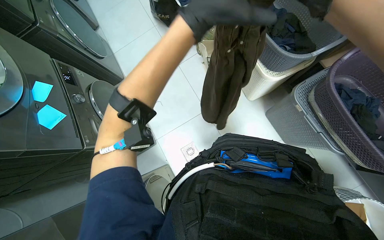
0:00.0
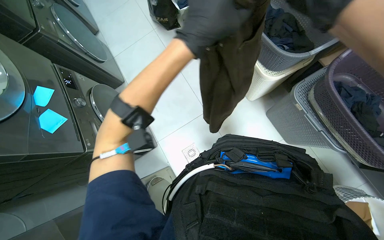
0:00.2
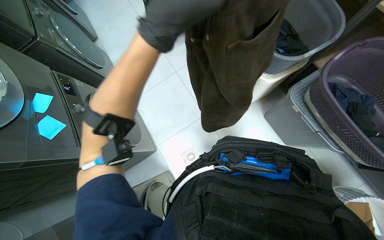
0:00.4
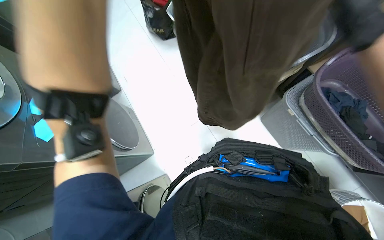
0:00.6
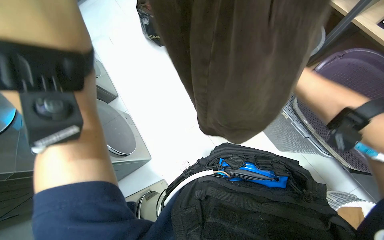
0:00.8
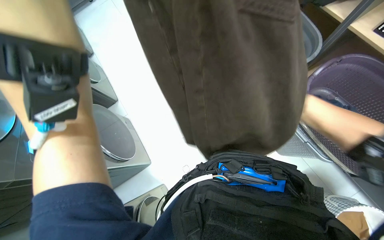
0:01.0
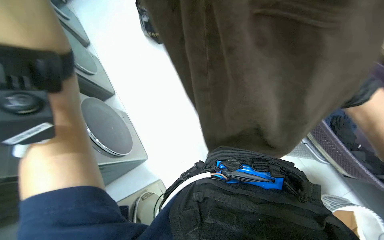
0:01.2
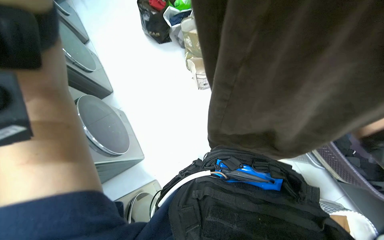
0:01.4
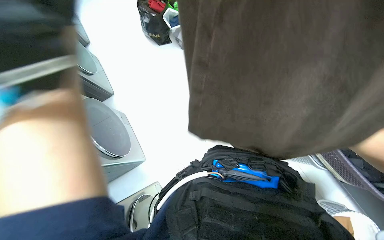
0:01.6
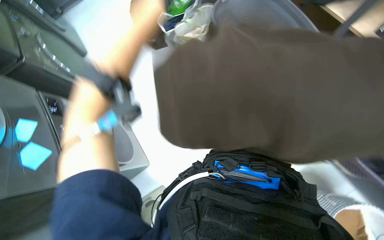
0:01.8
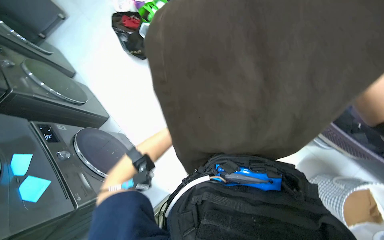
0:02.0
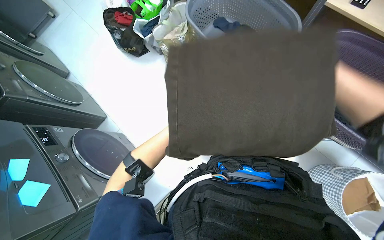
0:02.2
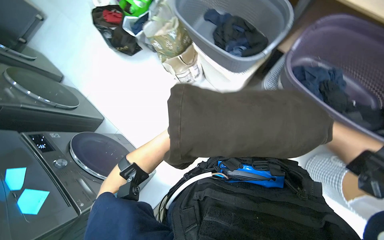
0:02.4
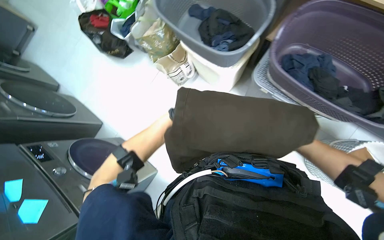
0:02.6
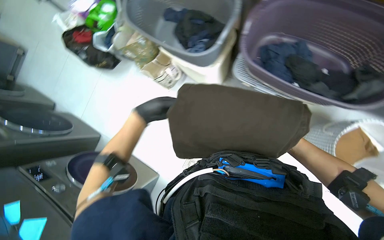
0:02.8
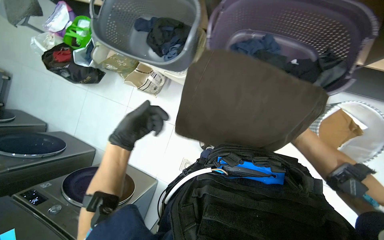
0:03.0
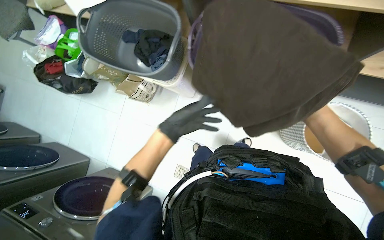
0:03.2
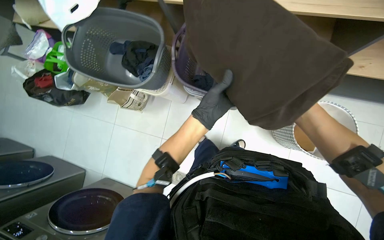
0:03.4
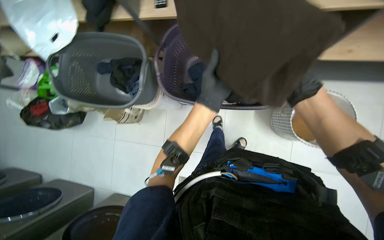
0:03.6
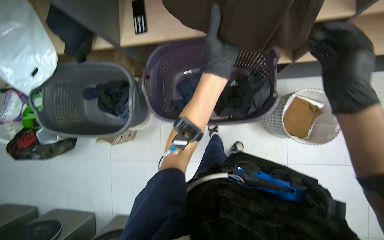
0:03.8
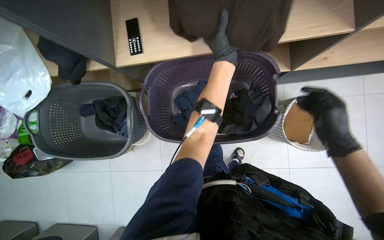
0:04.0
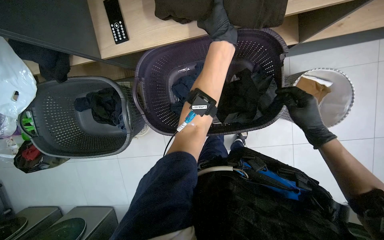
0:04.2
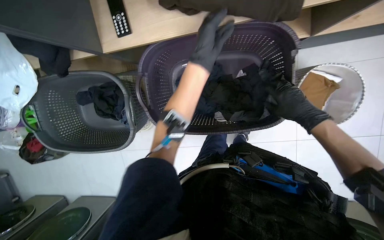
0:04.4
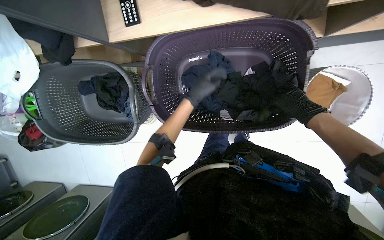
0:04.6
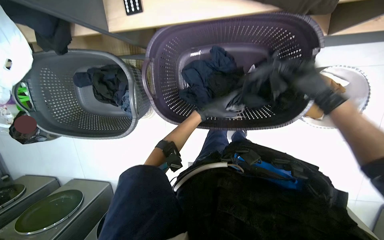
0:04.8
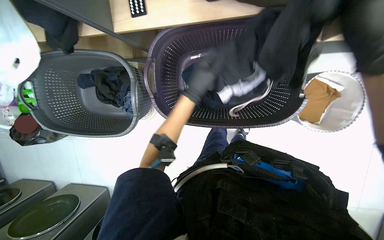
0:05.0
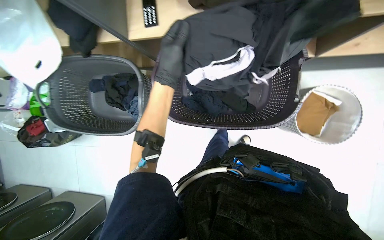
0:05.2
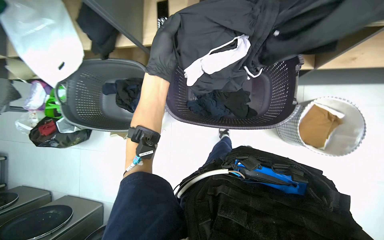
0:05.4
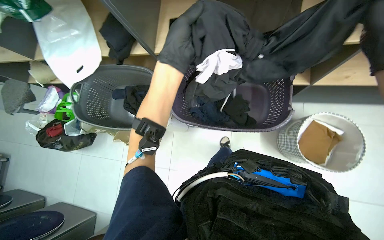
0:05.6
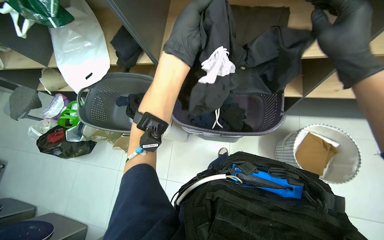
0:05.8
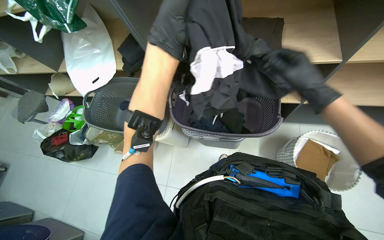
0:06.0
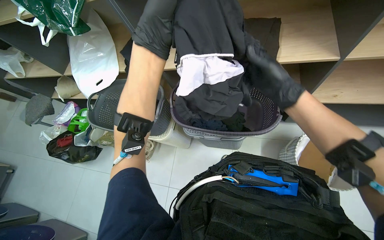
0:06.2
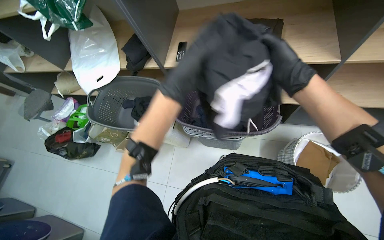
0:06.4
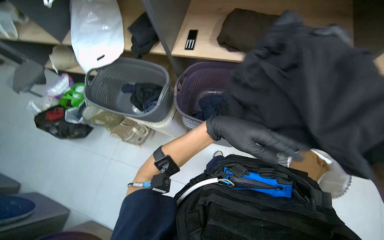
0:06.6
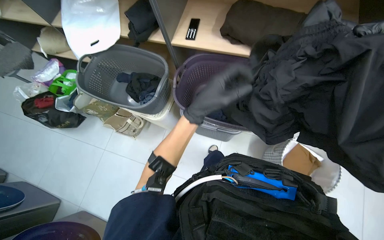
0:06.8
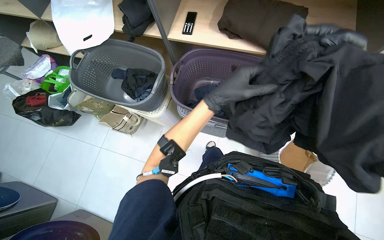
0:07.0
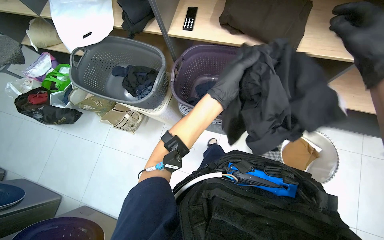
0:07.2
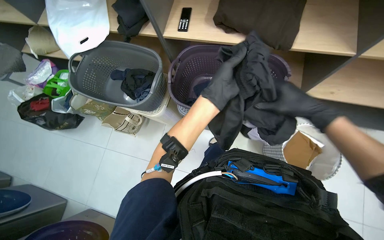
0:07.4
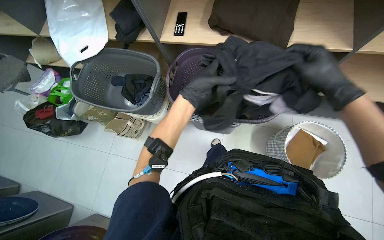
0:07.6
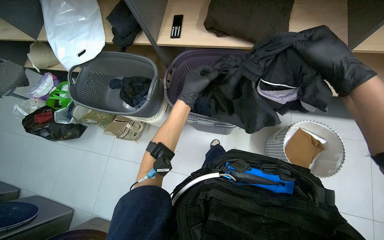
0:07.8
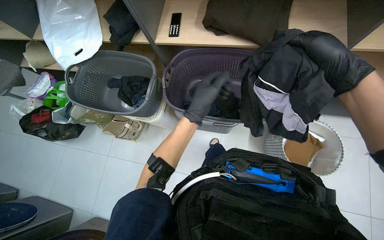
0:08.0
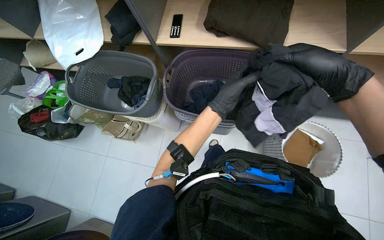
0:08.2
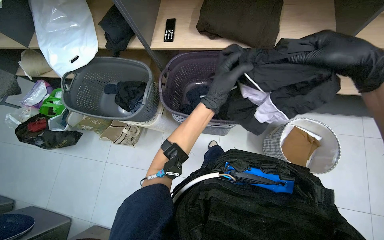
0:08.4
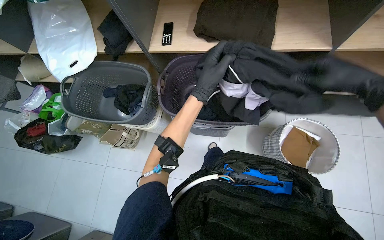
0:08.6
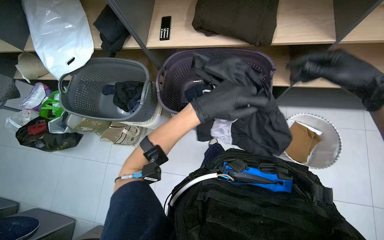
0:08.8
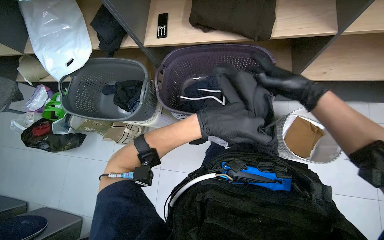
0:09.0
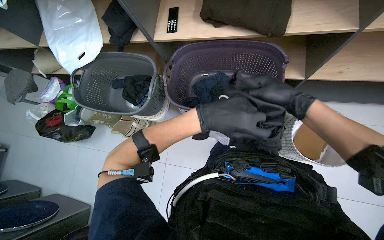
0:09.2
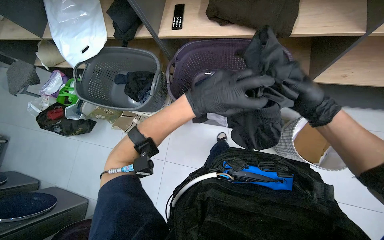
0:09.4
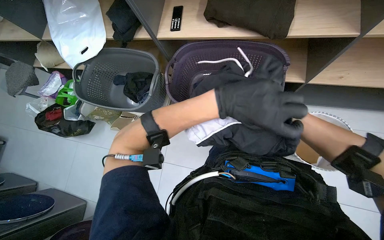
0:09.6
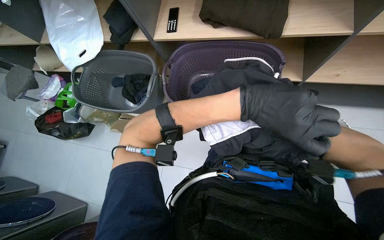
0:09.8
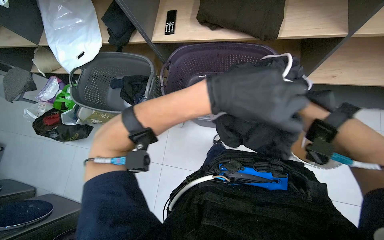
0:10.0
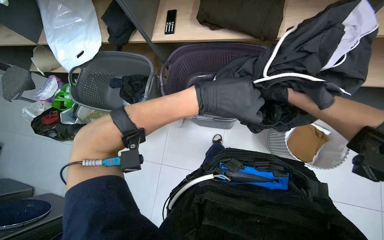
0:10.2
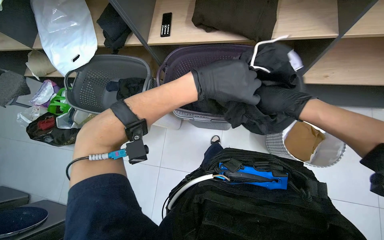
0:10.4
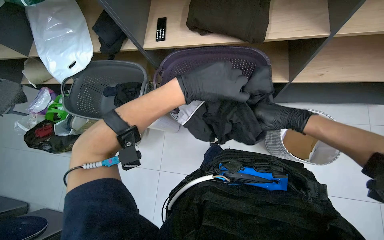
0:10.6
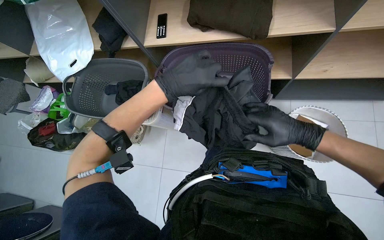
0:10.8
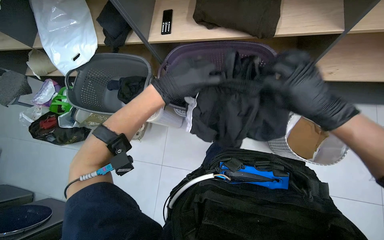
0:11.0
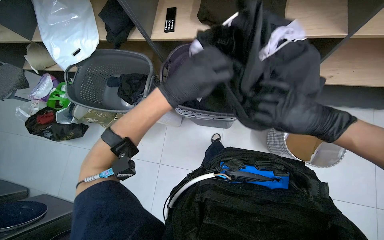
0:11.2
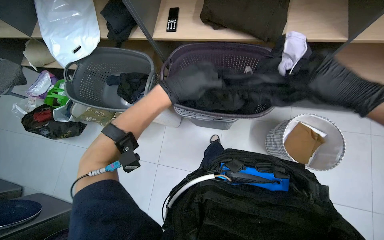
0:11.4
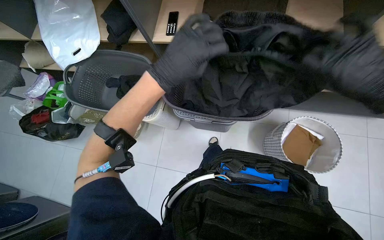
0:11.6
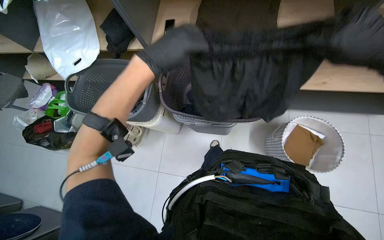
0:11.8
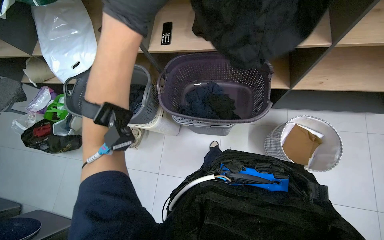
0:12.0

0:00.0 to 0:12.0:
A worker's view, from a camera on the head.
Job: managing laundry.
The whole recording: Sorting laundry into basket. The worker sorts various garments and items from one basket into another.
0:01.6 to 0:03.0: The scene rotates counterclockwise by some 30 degrees.
0:03.0 to 0:04.4: Everything in view rotates some 30 degrees counterclockwise. The left hand is displaced up the picture and to the right by approximately 70 cm.
0:04.4 to 0:06.0: The view tilts about 30 degrees upward. The left hand moves nearer to the camera, about 35 cm.
0:06.0 to 0:07.6: The left hand is displaced farther from the camera and down the picture by some 20 cm.
0:10.4 to 0:12.0: The left hand travels to the left and up the picture by some 20 cm.

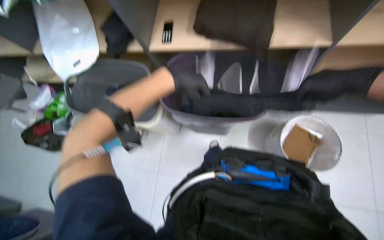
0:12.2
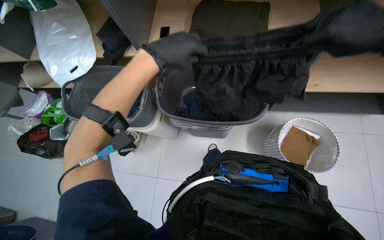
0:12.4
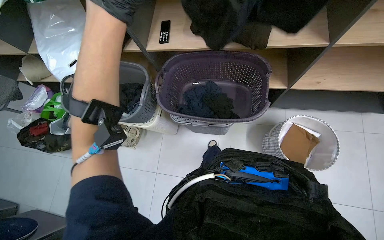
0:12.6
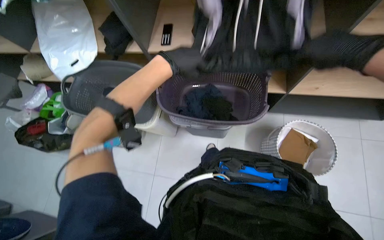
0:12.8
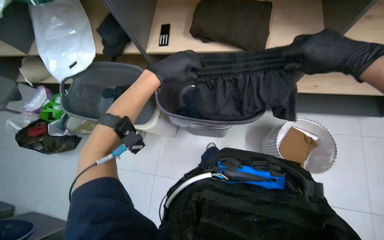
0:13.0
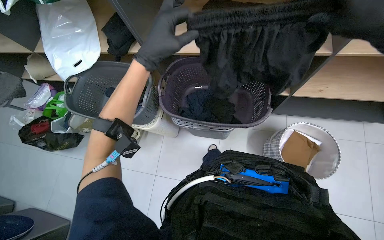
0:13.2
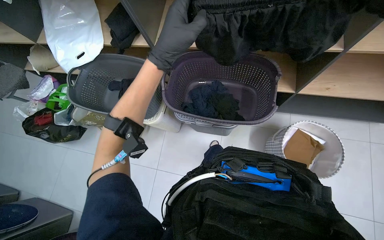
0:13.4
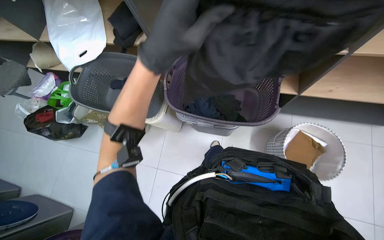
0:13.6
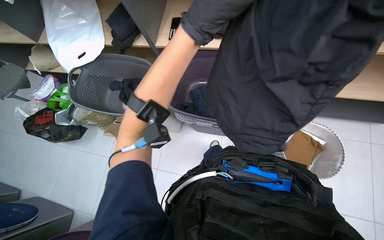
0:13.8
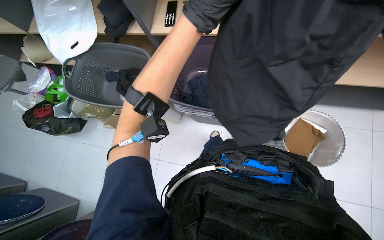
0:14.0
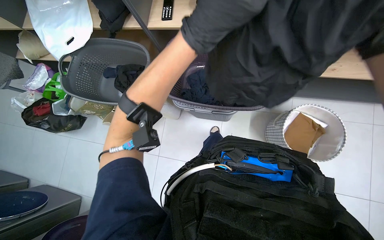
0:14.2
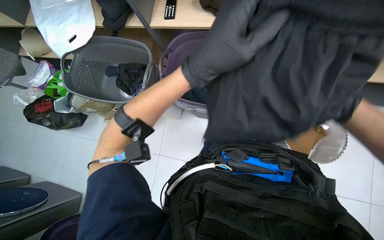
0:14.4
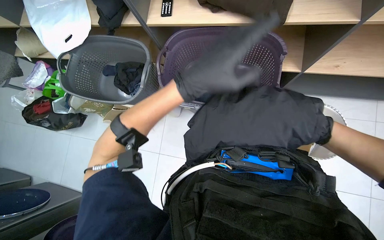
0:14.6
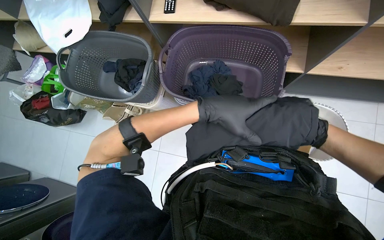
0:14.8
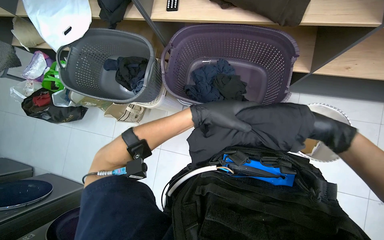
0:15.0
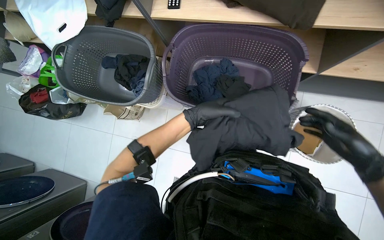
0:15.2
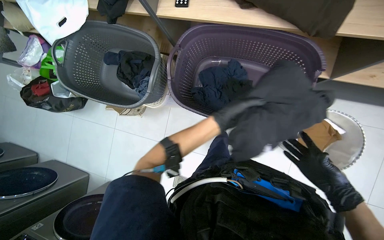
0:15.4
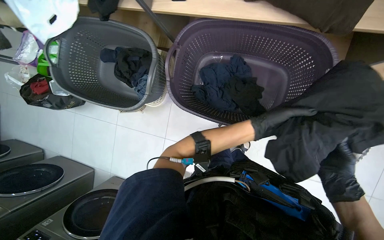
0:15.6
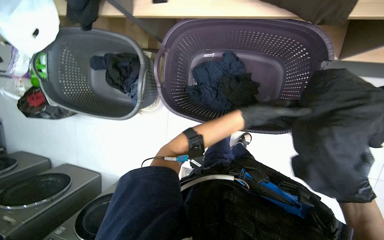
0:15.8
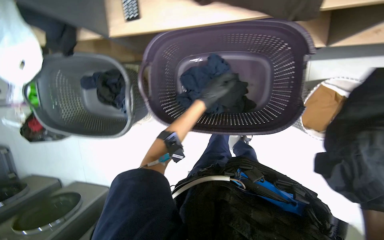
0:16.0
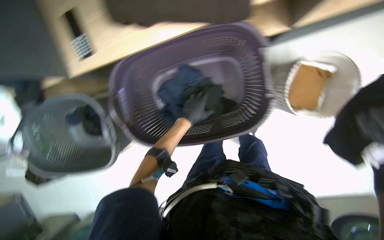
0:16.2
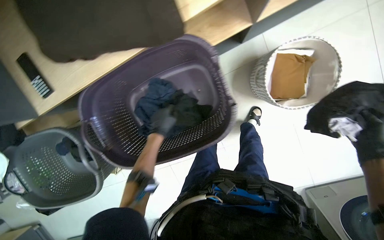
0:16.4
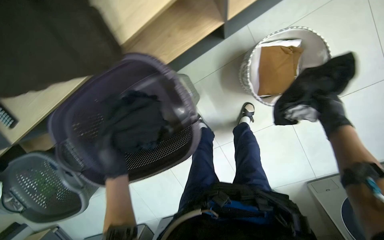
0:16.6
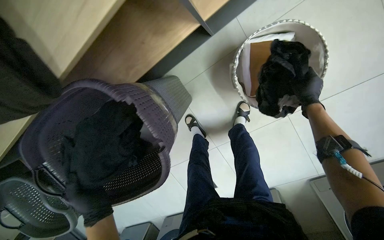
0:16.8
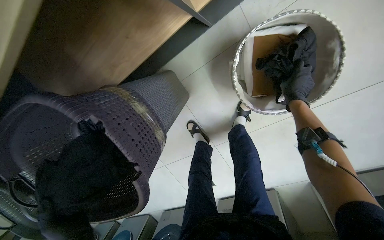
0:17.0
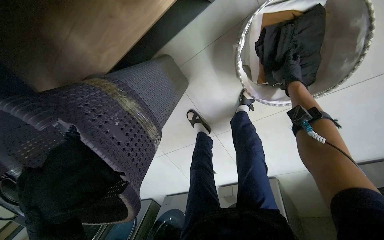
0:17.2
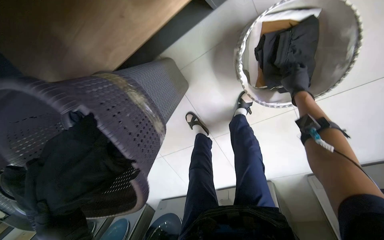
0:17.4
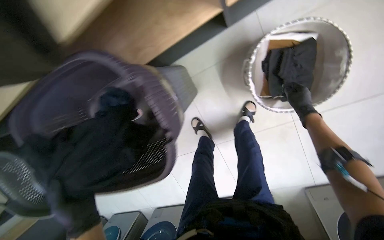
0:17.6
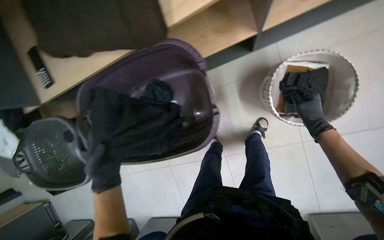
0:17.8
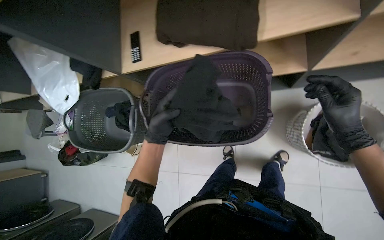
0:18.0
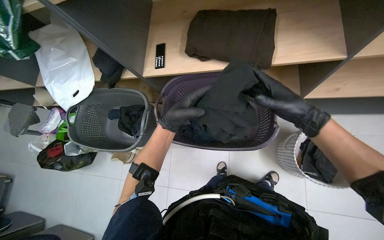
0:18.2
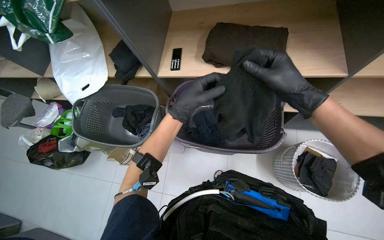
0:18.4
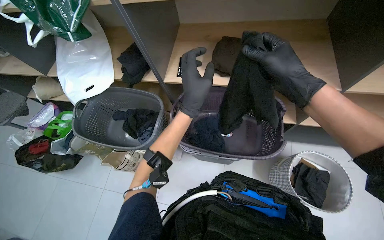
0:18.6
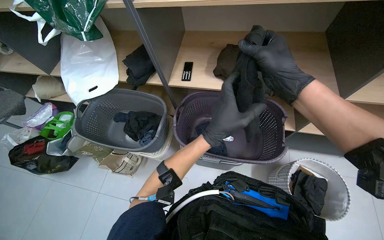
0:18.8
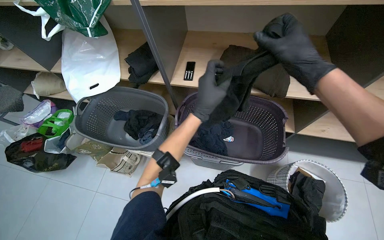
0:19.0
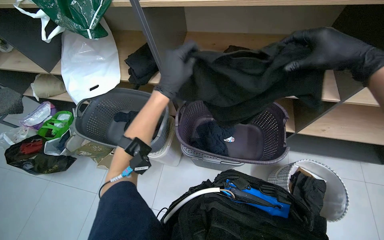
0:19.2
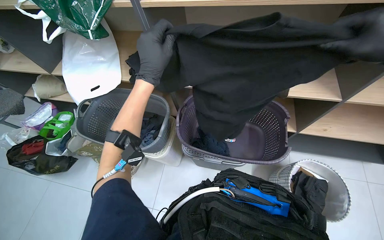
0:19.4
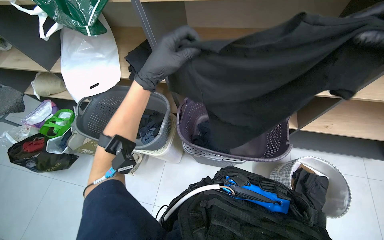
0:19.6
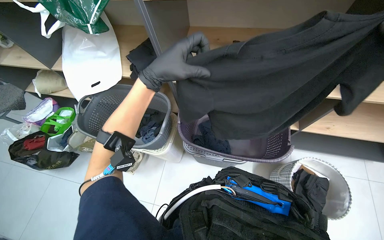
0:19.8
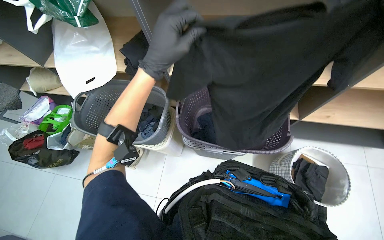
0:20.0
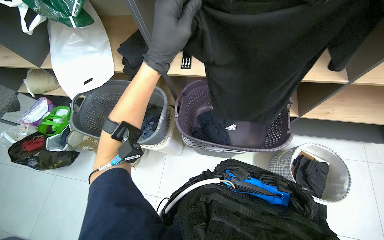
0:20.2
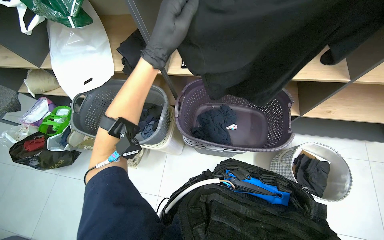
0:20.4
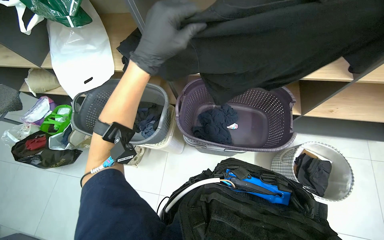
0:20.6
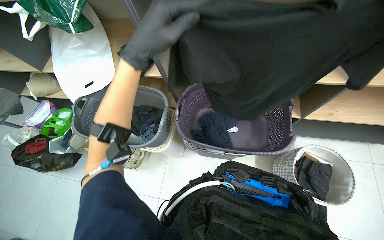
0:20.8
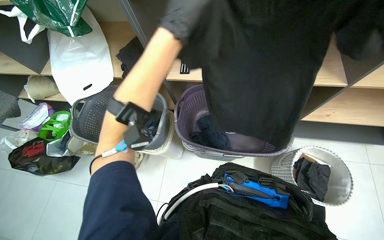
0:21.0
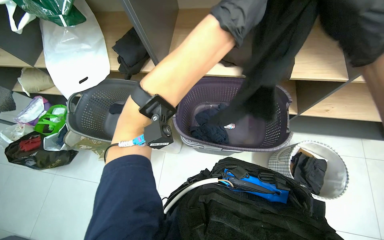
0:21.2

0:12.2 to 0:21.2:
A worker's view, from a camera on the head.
Job: managing laundry.
The whole recording: Sorting laundry into basket. The worker sorts various garments and items from one basket into another.
0:12.2 to 0:13.8: The left hand moves to the right, about 10 cm.
0:13.8 to 0:15.2: The left hand goes some 25 cm down the picture and farther from the camera.
0:15.2 to 0:16.6: The scene turns about 35 degrees counterclockwise in the picture.
0:16.6 to 0:18.2: The camera travels about 60 cm. The camera pitches upward, by some 30 degrees. The scene turns roughly 35 degrees clockwise in the picture.
0:18.2 to 0:19.8: The left hand goes approximately 20 cm nearer to the camera and up the picture.
0:19.8 to 0:21.2: The left hand travels to the right by approximately 10 cm.
